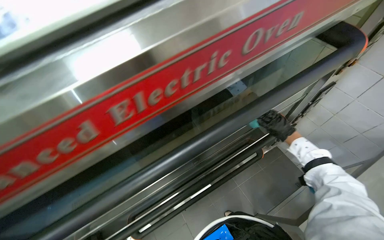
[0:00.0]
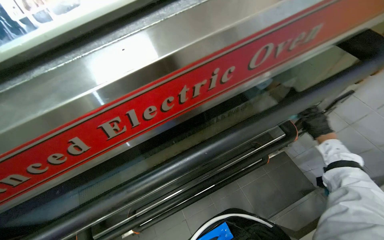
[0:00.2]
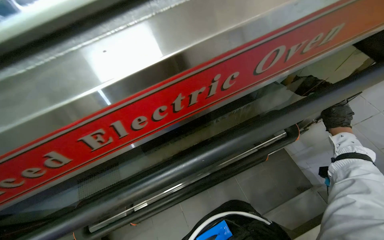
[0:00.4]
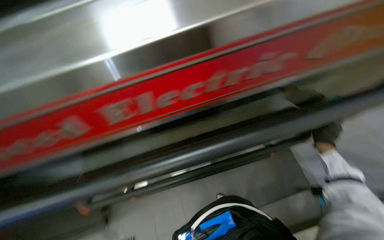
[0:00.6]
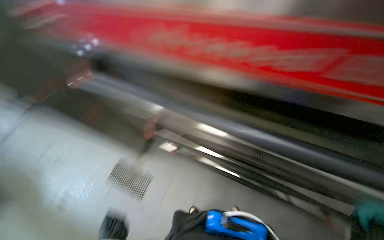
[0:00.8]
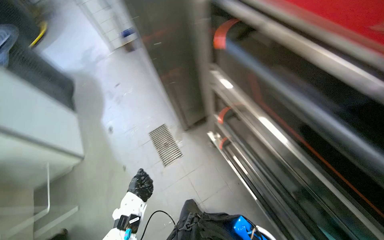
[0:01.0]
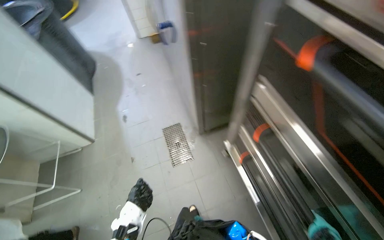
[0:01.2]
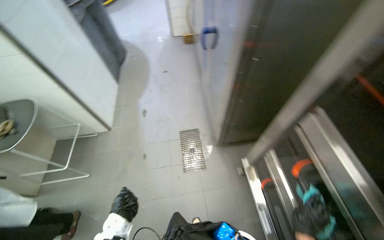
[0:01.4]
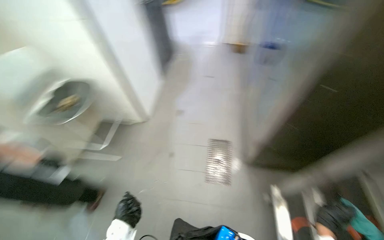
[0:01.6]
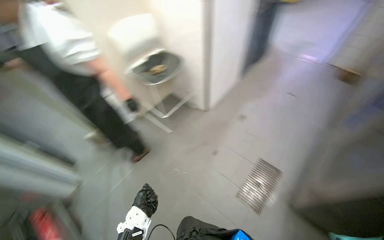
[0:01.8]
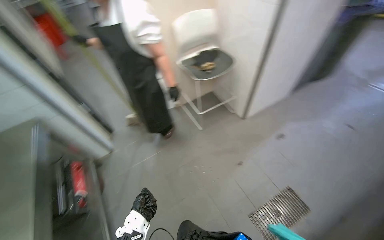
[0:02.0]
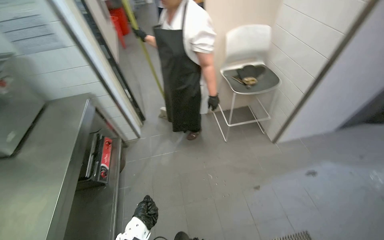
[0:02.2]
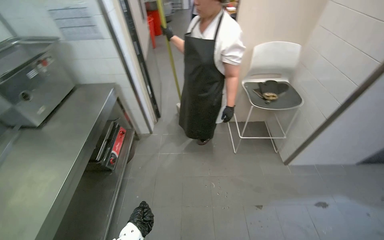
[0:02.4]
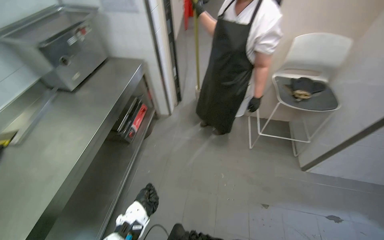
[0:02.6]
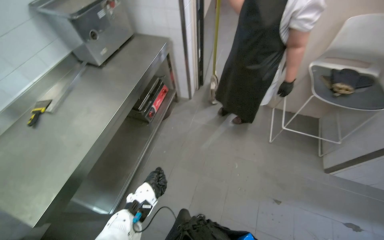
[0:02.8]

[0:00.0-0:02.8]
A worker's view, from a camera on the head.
Job: wiping surfaces.
The whole recording: Cleaning metal tray. The worker cleans a metal tray, scraping and wiping its surface and drain hole.
0:00.0 to 0:01.4: The head travels roughly 50 cm. The wearer's head swings roughly 55 degrees to the left.
0:01.4 to 0:02.8: The head turns to the left by approximately 120 degrees. The wearer looks some 10 degrees further downward.

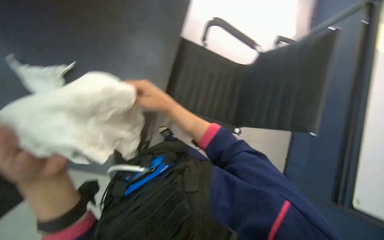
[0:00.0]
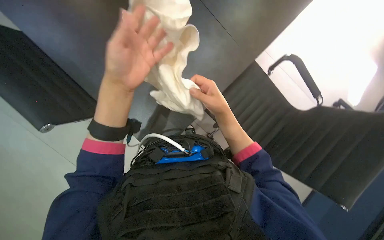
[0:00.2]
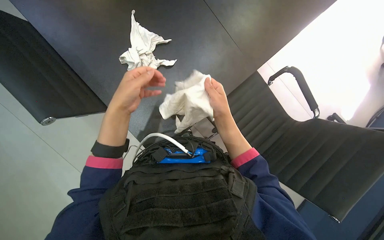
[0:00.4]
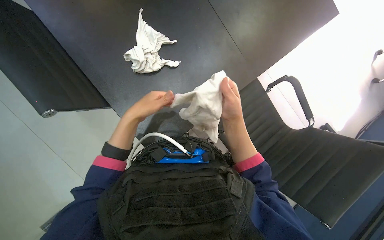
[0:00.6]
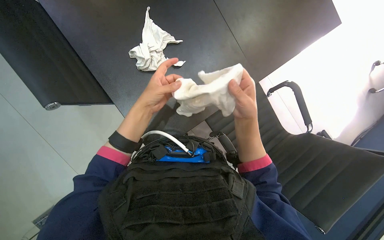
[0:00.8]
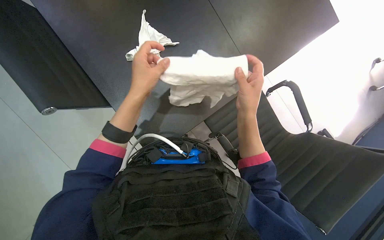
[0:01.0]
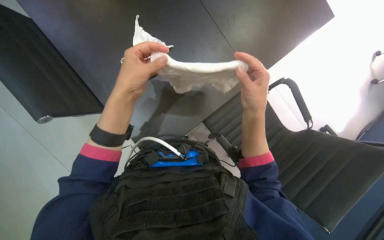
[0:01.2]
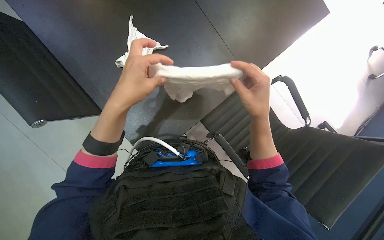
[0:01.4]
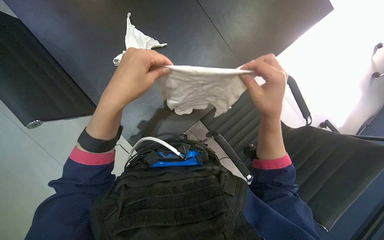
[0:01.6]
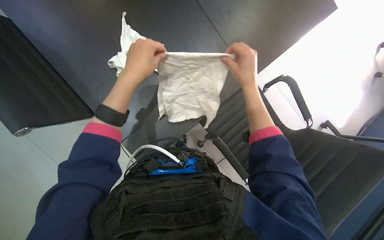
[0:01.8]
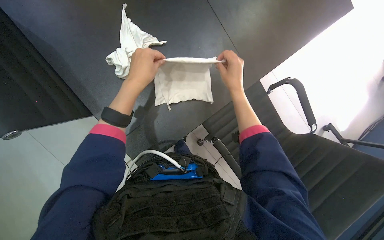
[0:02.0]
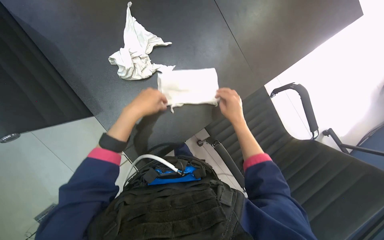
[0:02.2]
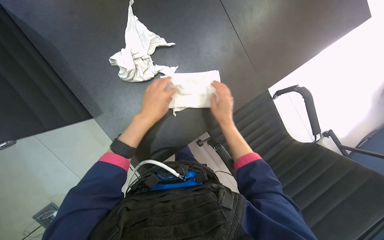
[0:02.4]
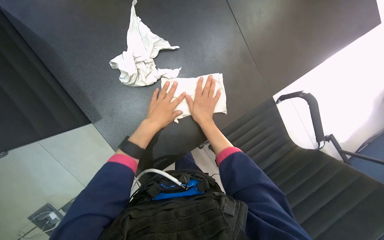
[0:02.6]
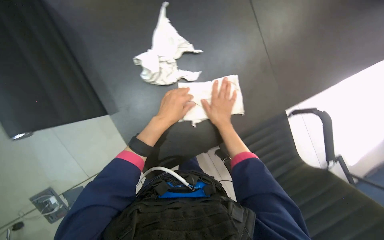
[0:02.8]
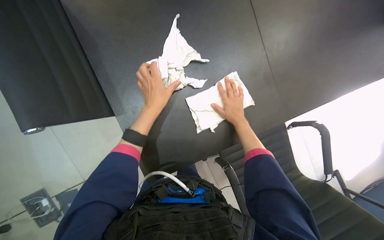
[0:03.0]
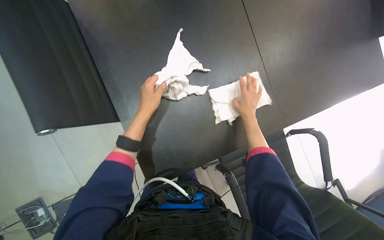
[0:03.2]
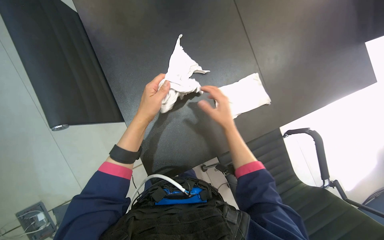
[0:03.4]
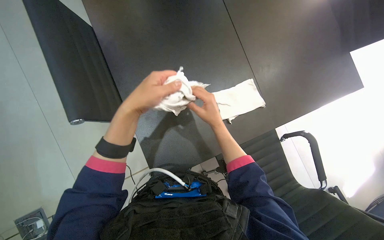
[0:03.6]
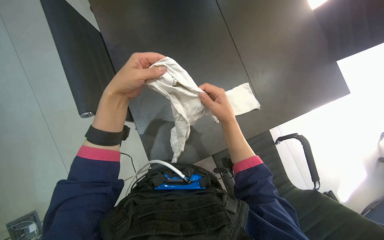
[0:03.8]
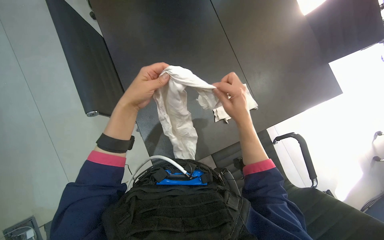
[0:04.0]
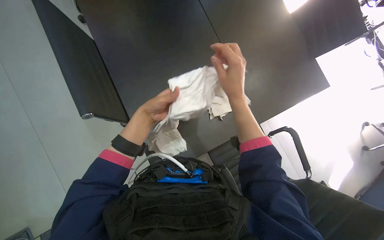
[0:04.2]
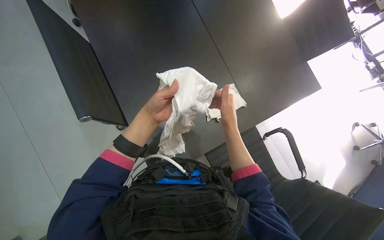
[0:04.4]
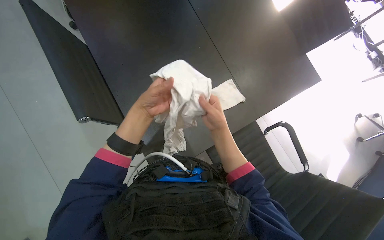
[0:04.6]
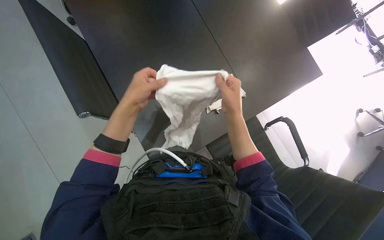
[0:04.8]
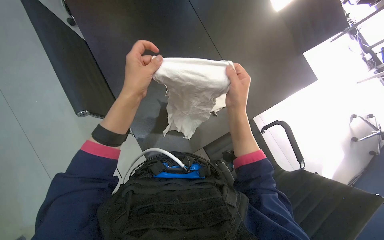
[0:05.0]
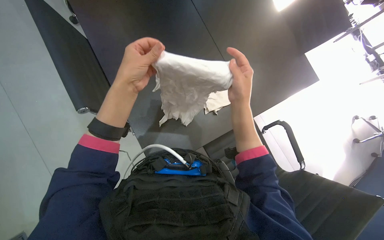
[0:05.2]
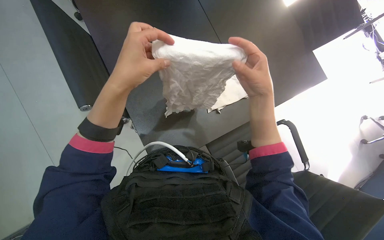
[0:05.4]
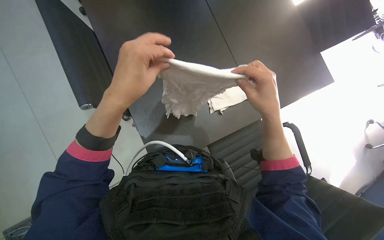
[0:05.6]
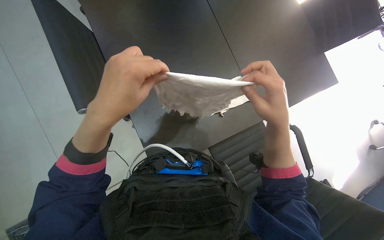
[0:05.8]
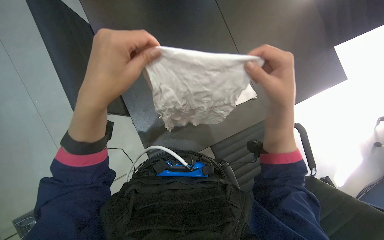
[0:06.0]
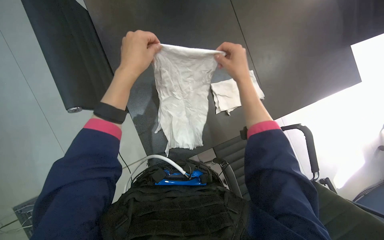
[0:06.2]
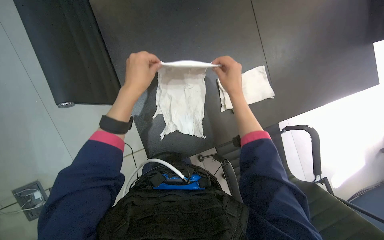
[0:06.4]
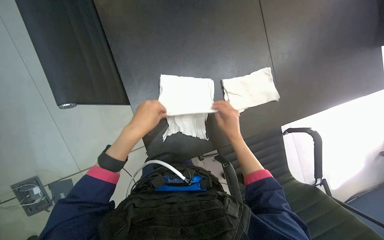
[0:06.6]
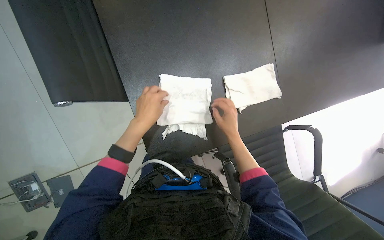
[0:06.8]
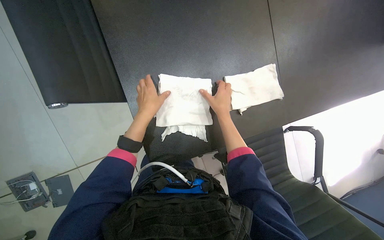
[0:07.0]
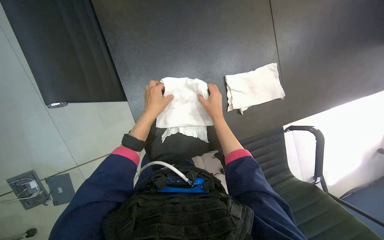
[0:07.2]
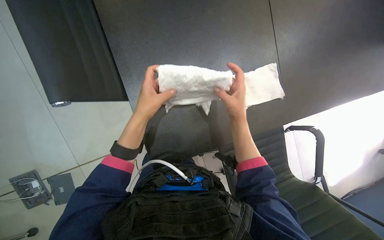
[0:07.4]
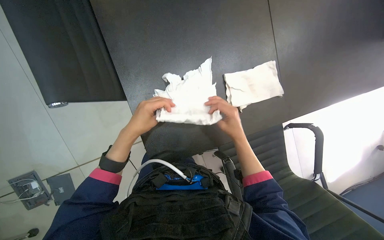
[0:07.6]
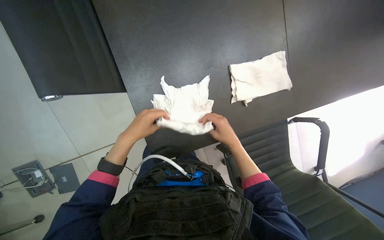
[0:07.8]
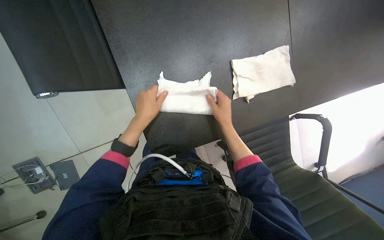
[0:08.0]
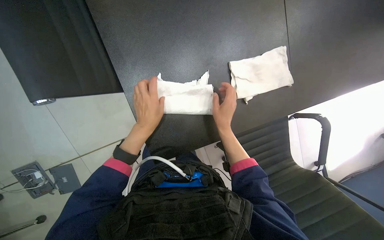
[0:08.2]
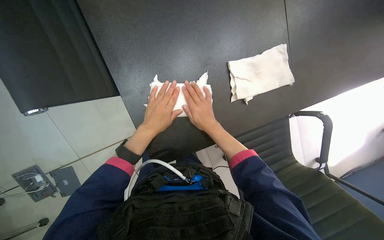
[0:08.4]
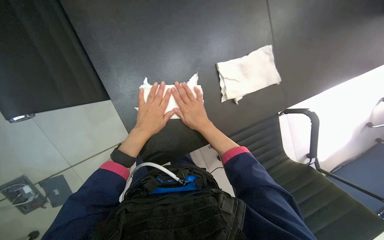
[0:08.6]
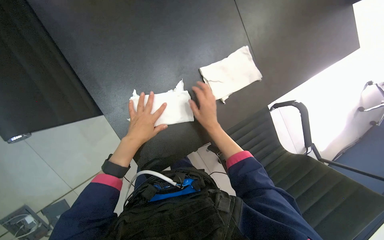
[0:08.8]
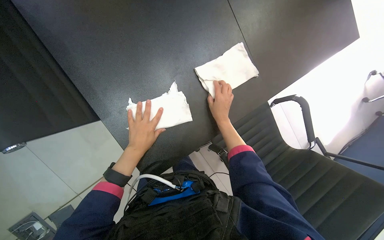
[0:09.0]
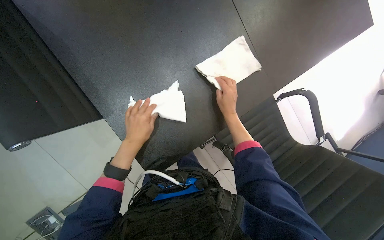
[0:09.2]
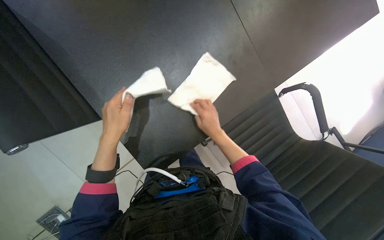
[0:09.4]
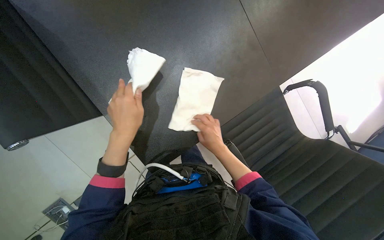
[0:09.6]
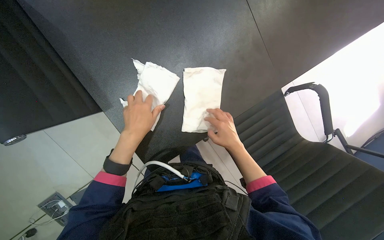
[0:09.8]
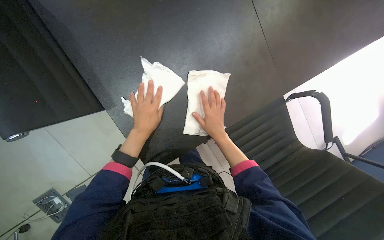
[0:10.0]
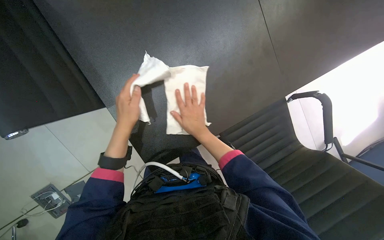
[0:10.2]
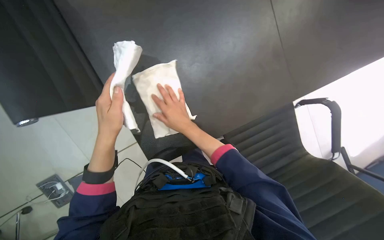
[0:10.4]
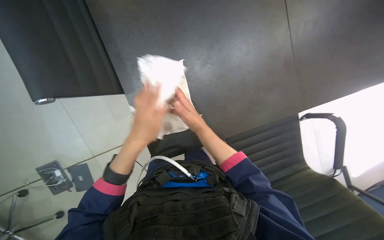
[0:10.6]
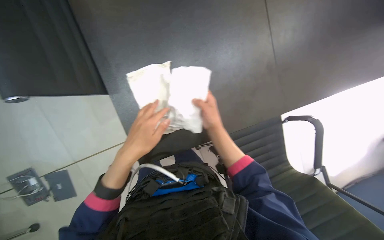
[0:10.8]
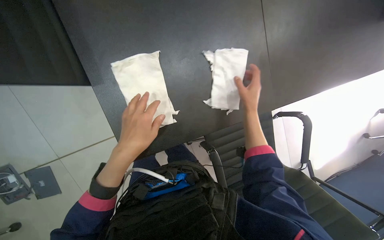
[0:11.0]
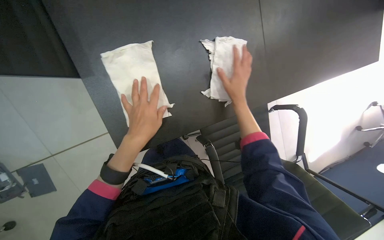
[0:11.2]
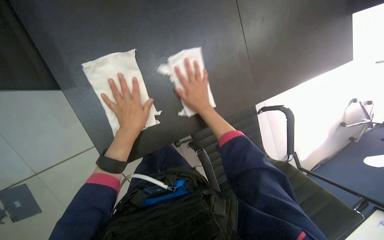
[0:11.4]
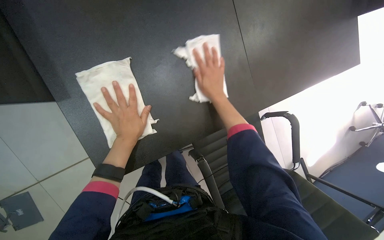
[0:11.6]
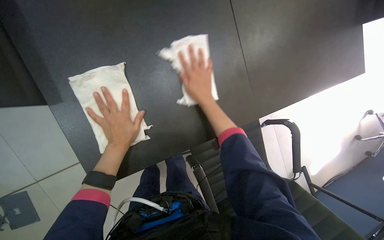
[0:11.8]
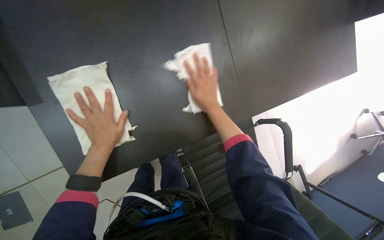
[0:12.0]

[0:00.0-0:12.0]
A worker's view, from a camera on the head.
Job: wiping surfaces.
The whole recording: Wiping large office table. The worker wipes the surface of a large office table with a white cloth.
0:00.0 to 0:01.6: The scene rotates clockwise by about 35 degrees.
0:01.6 to 0:03.0: The left hand is displaced farther from the camera by about 10 cm, while the right hand heads farther from the camera, covering some 20 cm.
0:03.0 to 0:04.4: The view tips upward by some 15 degrees. The left hand goes nearer to the camera and returns, about 25 cm each way, while the right hand moves some 30 cm nearer to the camera and comes back.
0:04.4 to 0:06.0: The two hands go some 20 cm nearer to the camera.
0:06.0 to 0:07.6: Both hands travel together farther from the camera, some 20 cm.
0:09.0 to 0:10.4: The right hand moves to the left, roughly 15 cm, while the left hand moves nearer and farther over roughly 15 cm, changing direction 2 times.
0:10.4 to 0:12.0: The right hand shifts some 10 cm up the picture, and goes to the right and returns, some 25 cm each way. Meanwhile the left hand is displaced farther from the camera by approximately 15 cm.

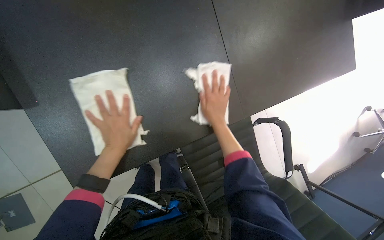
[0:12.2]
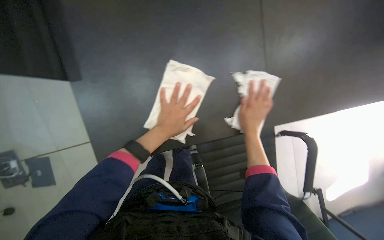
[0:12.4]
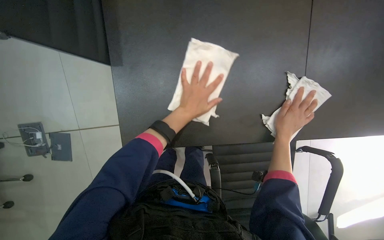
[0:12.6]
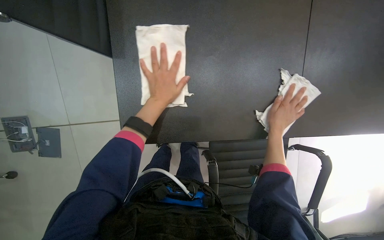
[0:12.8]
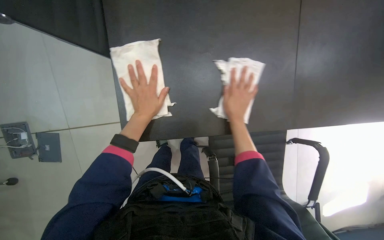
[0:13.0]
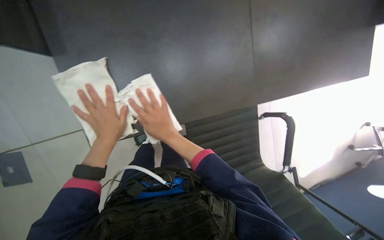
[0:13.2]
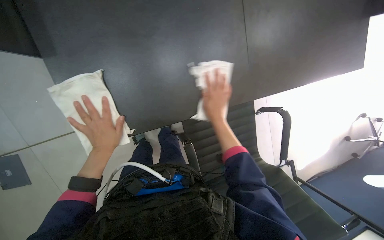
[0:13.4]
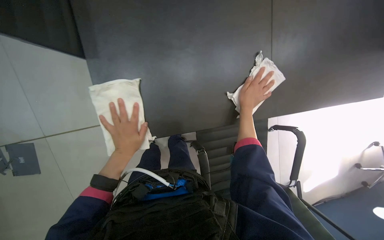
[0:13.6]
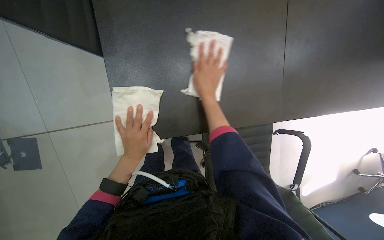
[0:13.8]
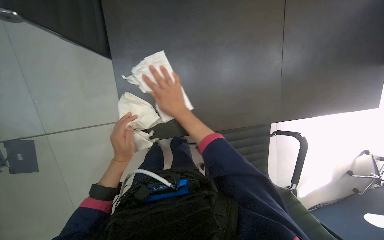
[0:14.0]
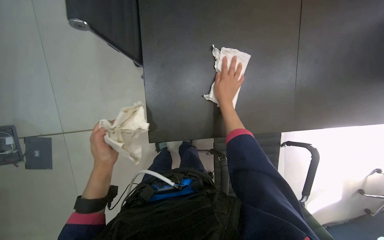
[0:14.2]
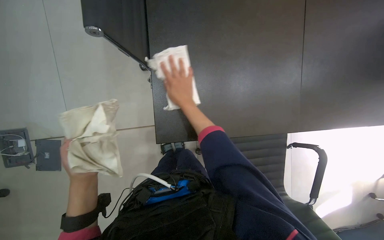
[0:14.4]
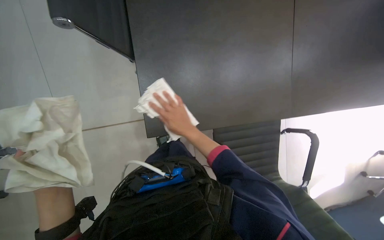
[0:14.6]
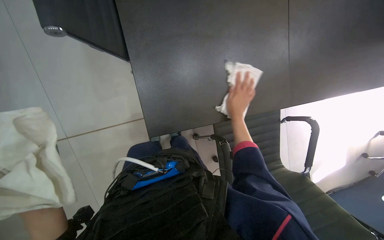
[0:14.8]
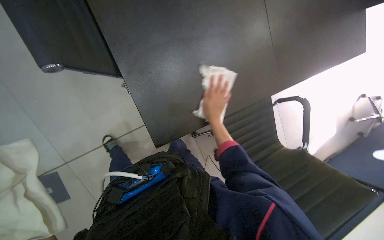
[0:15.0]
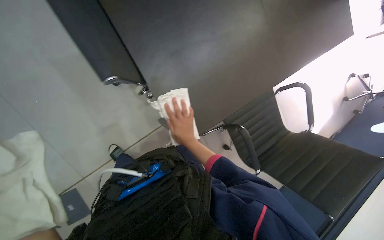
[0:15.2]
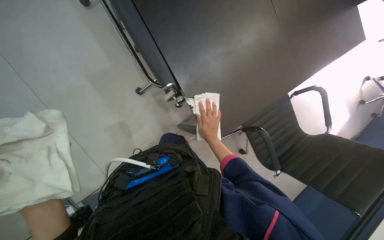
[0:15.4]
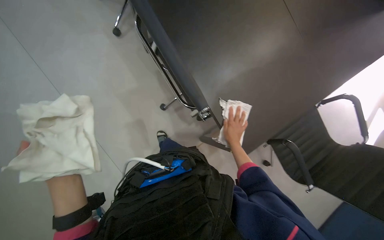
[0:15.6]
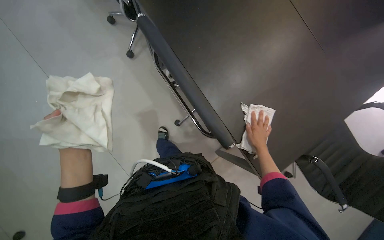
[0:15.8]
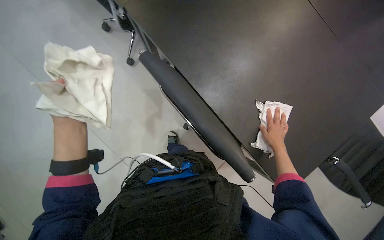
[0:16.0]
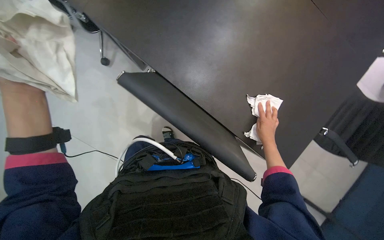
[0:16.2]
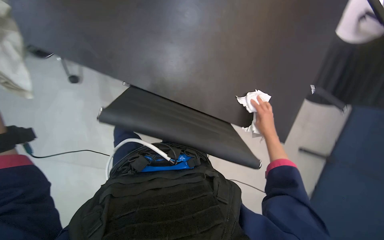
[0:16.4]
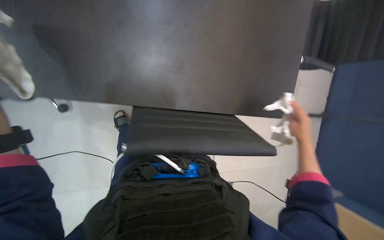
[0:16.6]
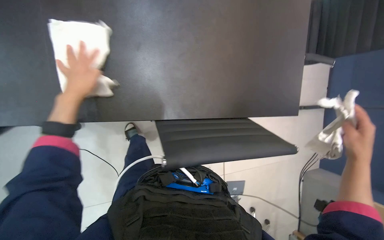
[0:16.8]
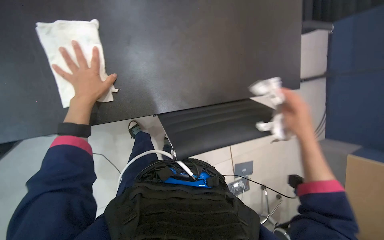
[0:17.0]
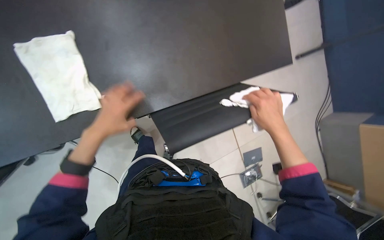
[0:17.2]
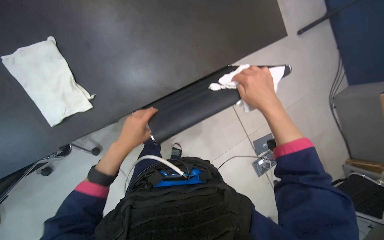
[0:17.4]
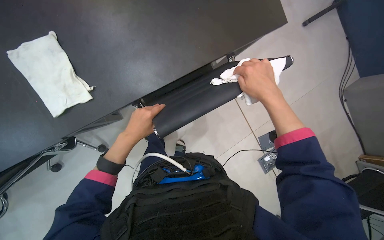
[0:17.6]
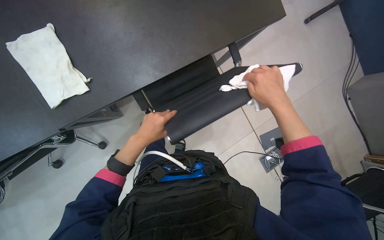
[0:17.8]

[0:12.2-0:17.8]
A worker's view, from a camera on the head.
Job: wiping surfaces.
The whole recording: Wiping large office table. The worker wipes the surface of a large office table with a white cloth.
0:12.2 to 0:13.6: The left hand travels to the right and back again, about 15 cm each way, while the right hand goes left and right, roughly 35 cm each way, reversing 2 times.
0:13.6 to 0:15.0: The right hand moves left and right over roughly 20 cm, changing direction 2 times.
0:15.0 to 0:16.4: The right hand travels down the picture by roughly 15 cm.
0:16.4 to 0:17.8: The scene turns about 30 degrees counterclockwise in the picture. The right hand is displaced nearer to the camera by about 10 cm, and travels to the right and back again, about 10 cm each way.
